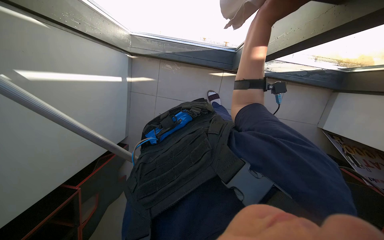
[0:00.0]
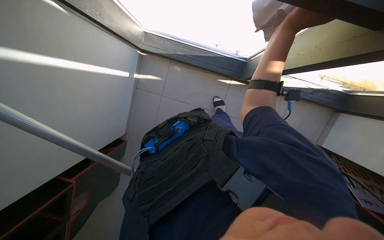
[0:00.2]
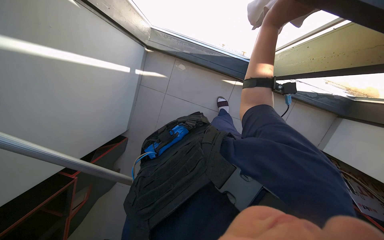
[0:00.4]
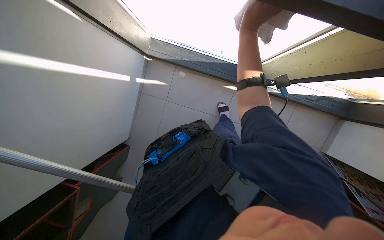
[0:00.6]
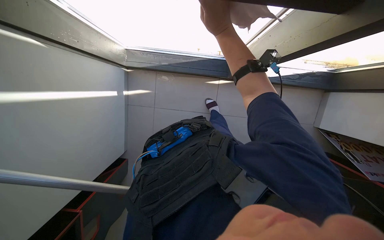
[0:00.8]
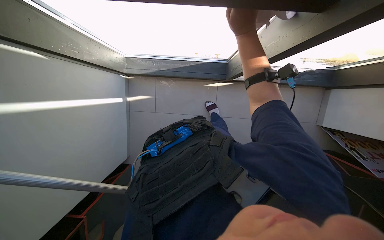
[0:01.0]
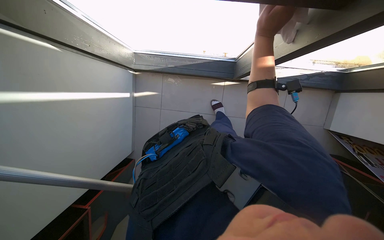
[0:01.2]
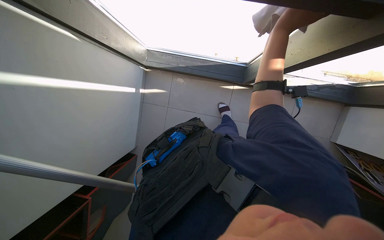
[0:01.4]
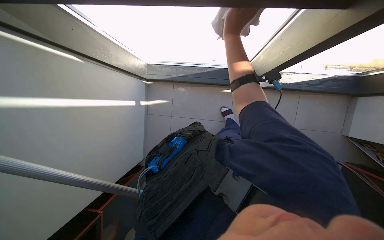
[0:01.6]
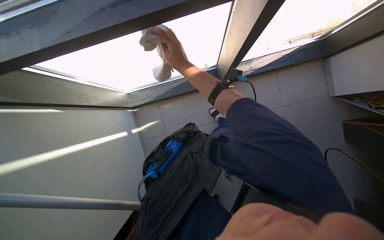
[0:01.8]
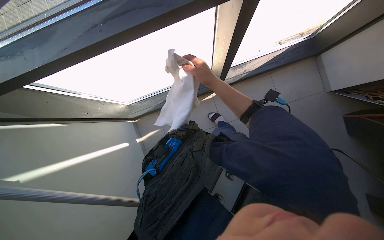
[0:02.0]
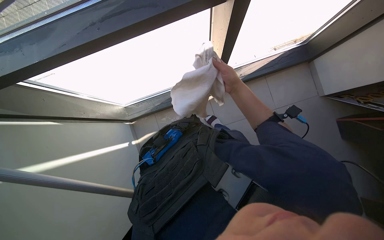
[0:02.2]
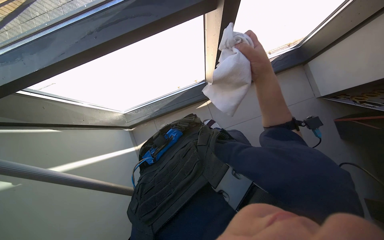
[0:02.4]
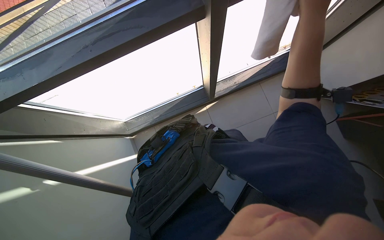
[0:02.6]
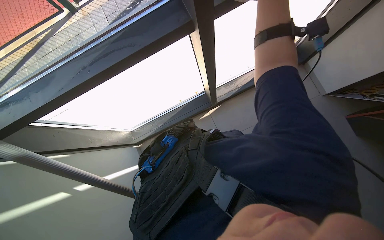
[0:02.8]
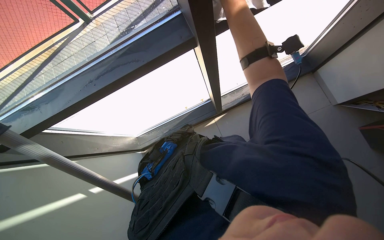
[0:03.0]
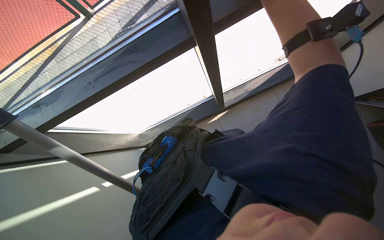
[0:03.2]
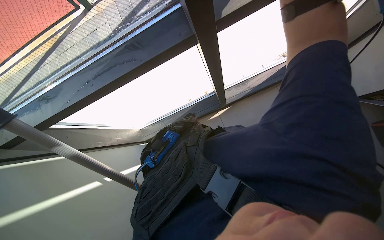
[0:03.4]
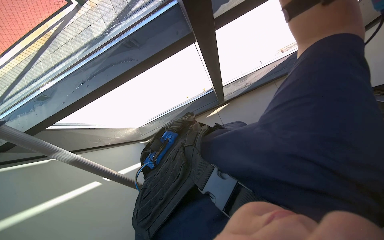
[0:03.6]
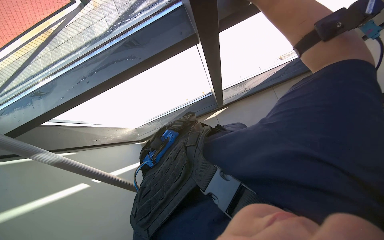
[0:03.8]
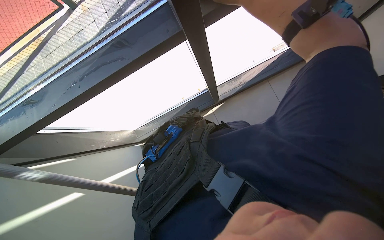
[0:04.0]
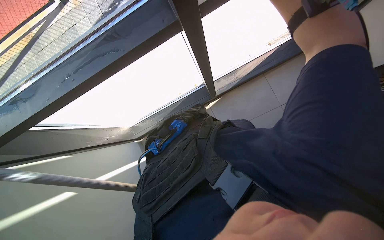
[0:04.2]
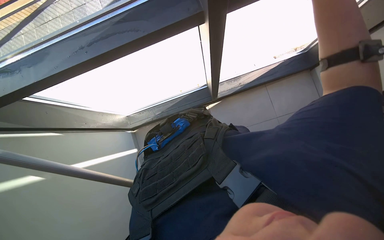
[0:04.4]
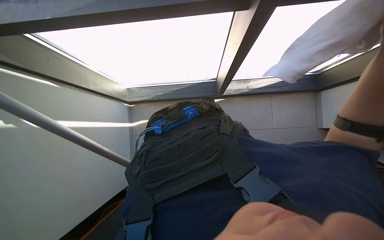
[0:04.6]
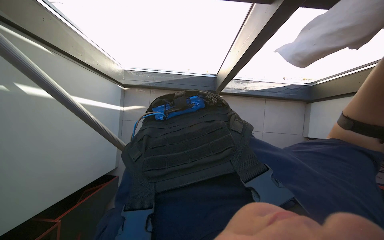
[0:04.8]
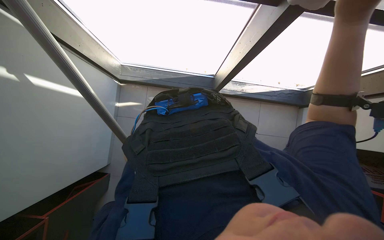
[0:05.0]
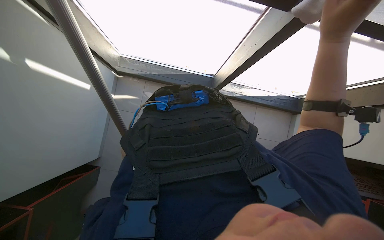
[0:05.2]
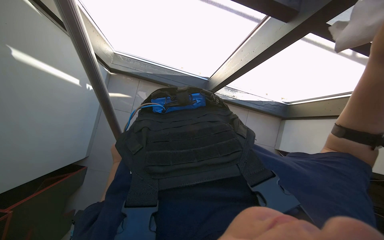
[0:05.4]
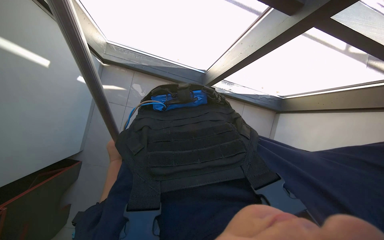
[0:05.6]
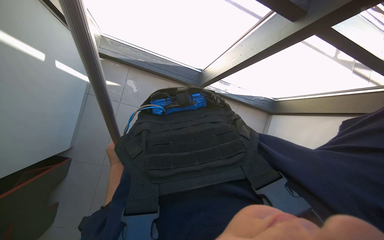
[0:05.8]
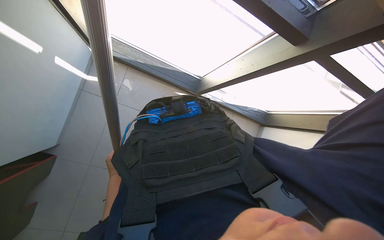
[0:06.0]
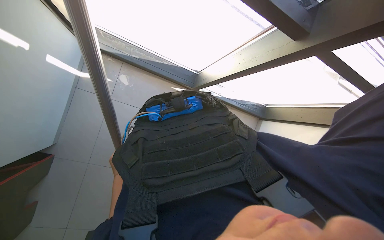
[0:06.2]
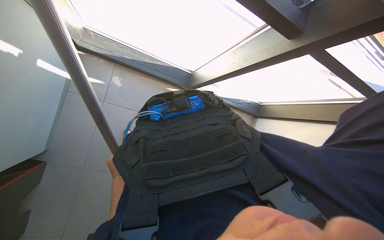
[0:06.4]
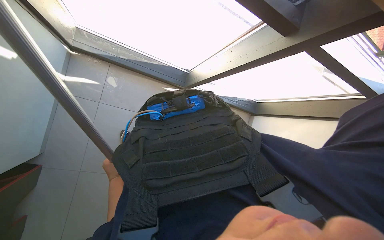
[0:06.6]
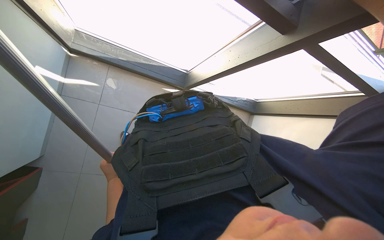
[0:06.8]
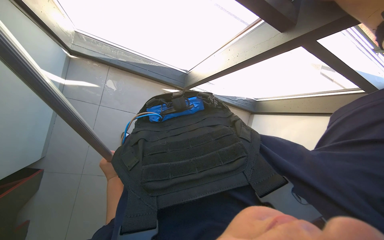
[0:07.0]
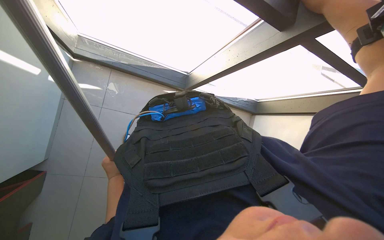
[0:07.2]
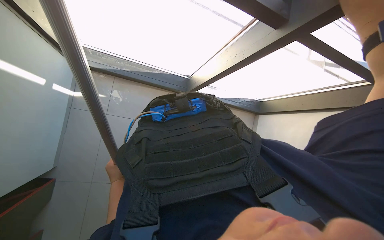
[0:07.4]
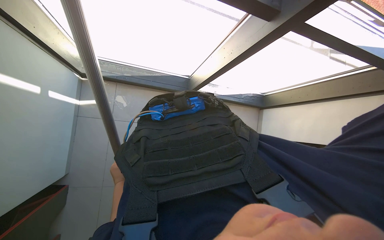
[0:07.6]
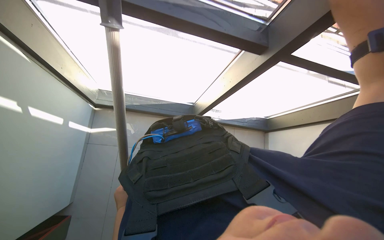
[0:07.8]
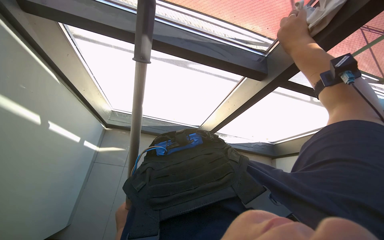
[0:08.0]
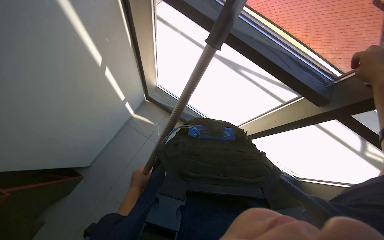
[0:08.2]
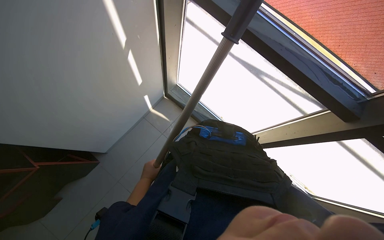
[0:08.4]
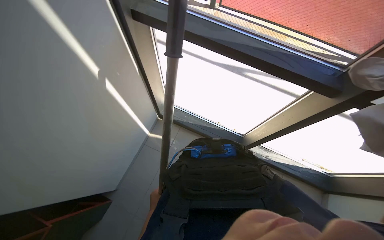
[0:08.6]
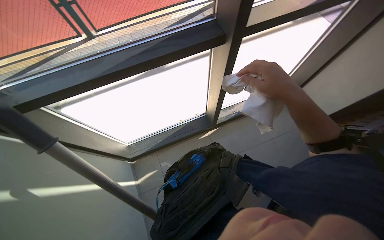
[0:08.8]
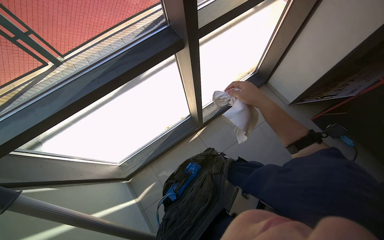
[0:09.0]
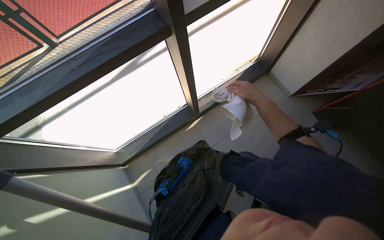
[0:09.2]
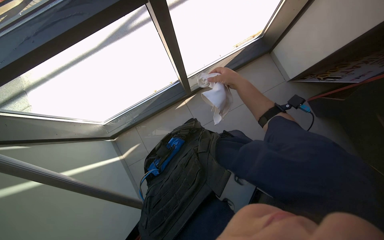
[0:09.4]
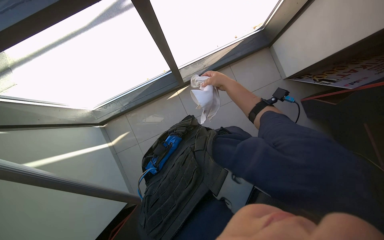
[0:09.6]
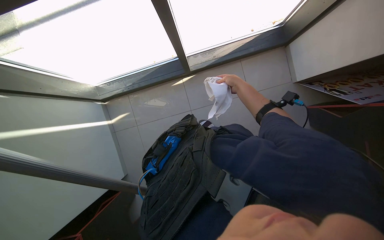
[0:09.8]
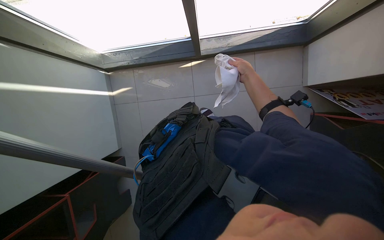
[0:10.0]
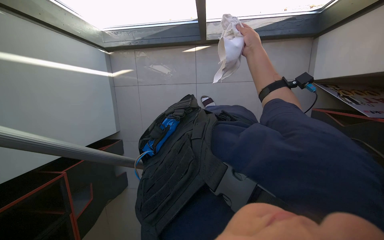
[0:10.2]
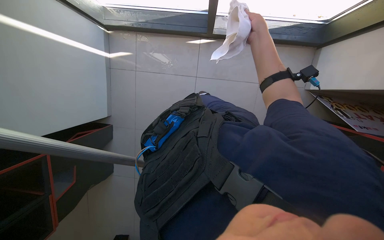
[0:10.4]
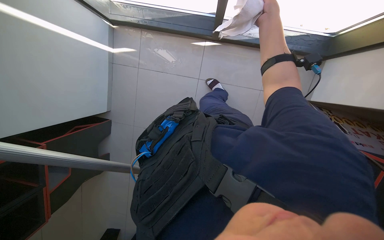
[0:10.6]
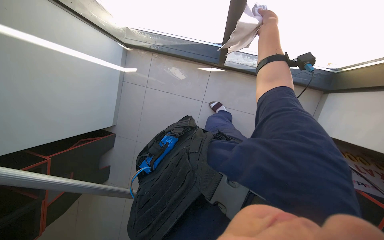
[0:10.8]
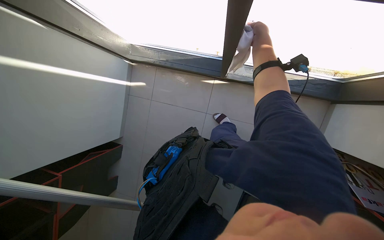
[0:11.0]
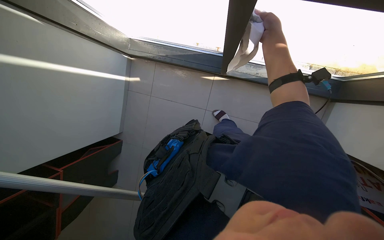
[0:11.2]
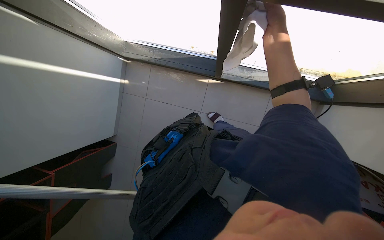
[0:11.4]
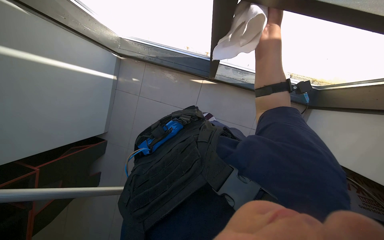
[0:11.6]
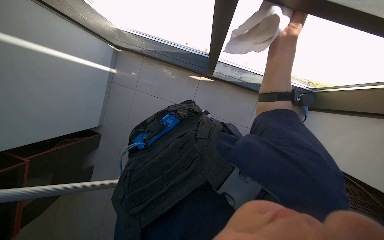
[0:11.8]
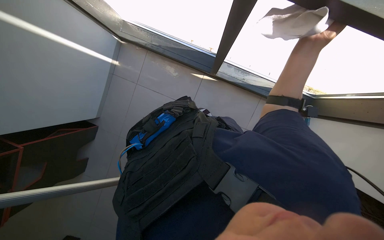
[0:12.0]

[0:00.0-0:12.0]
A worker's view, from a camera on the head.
Job: cleaning windows.
The whole recording: Wiping window frames. The worker wipes the window frames and edges with a white cloth.
0:00.0 to 0:01.6: The right hand moves left and right over some 20 cm, changing direction 3 times.
0:01.6 to 0:03.0: The camera pitches upward, by approximately 20 degrees. Everything in view rotates approximately 30 degrees counterclockwise.
0:04.4 to 0:06.0: The view pans to the right by some 20 degrees. The scene turns approximately 30 degrees clockwise in the picture.
0:07.6 to 0:09.0: The camera pitches upward, by about 25 degrees. The scene turns roughly 45 degrees counterclockwise in the picture.
0:09.0 to 0:10.4: The camera pitches downward, by some 35 degrees. The scene rotates clockwise by roughly 35 degrees.
0:10.4 to 0:12.0: The right hand moves nearer to the camera, about 15 cm.

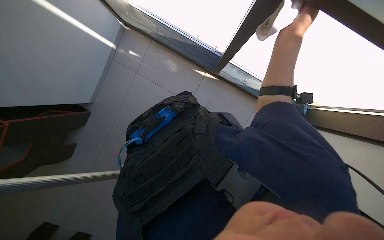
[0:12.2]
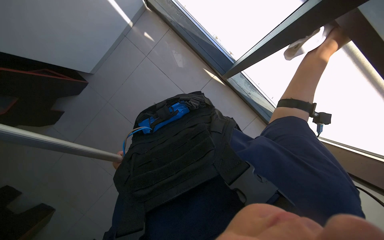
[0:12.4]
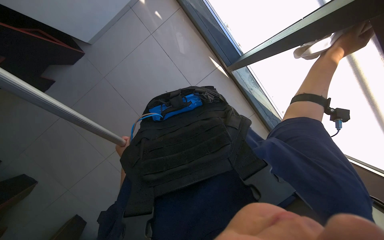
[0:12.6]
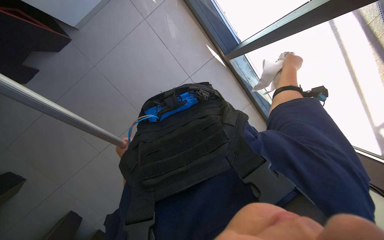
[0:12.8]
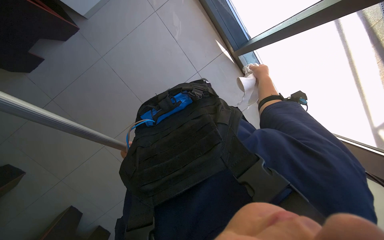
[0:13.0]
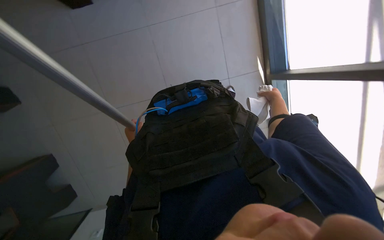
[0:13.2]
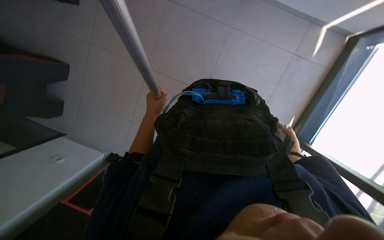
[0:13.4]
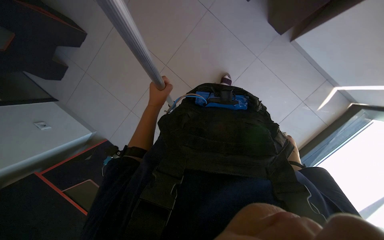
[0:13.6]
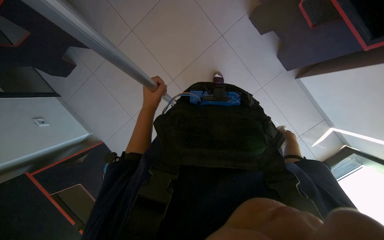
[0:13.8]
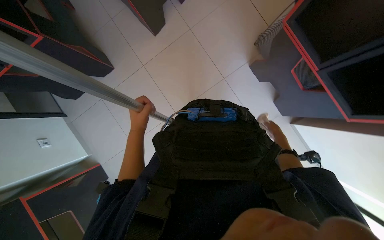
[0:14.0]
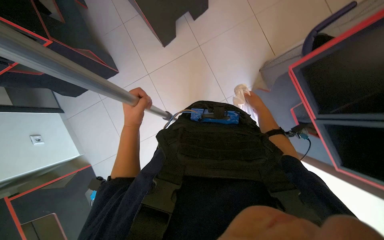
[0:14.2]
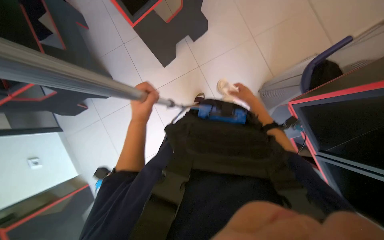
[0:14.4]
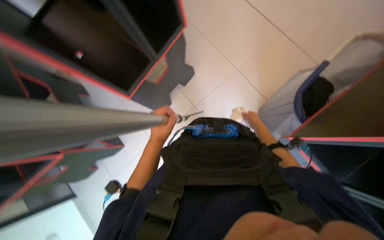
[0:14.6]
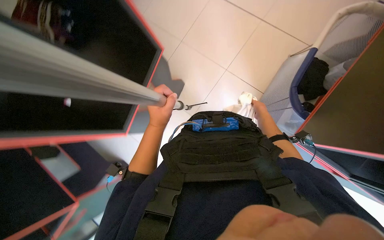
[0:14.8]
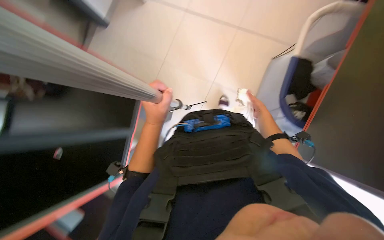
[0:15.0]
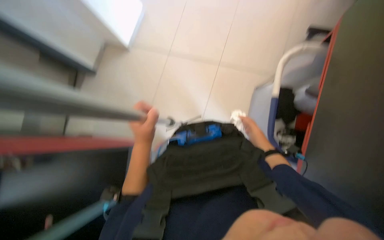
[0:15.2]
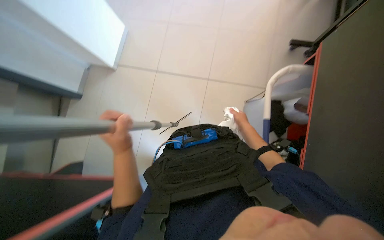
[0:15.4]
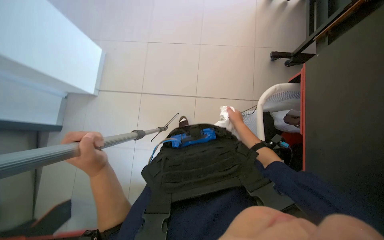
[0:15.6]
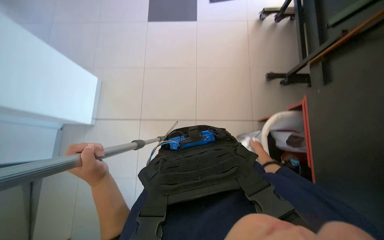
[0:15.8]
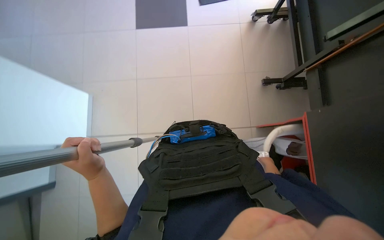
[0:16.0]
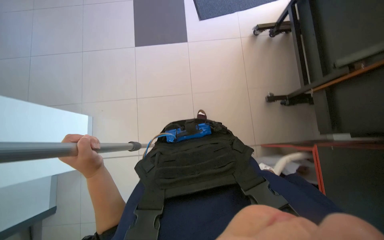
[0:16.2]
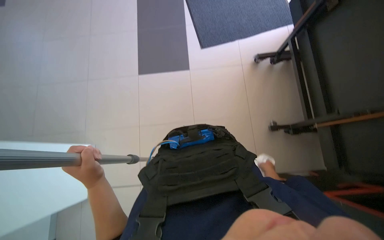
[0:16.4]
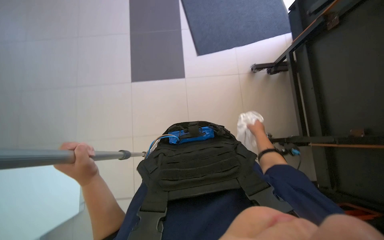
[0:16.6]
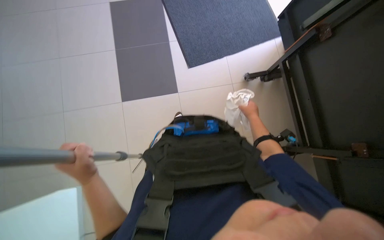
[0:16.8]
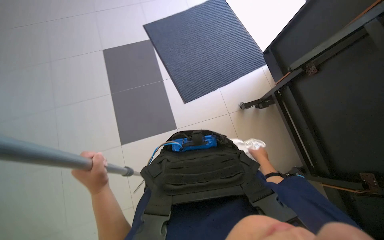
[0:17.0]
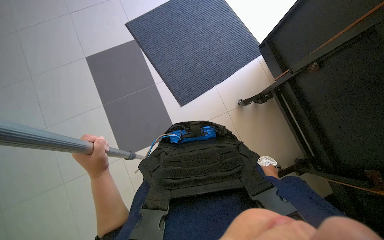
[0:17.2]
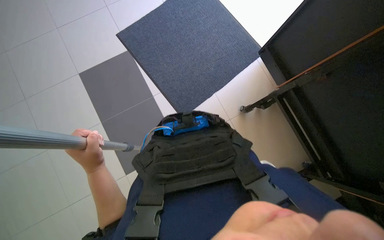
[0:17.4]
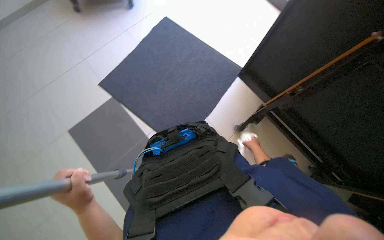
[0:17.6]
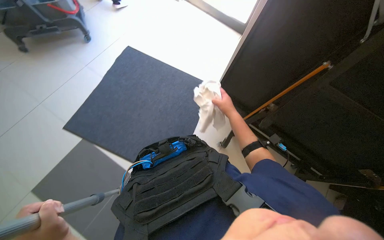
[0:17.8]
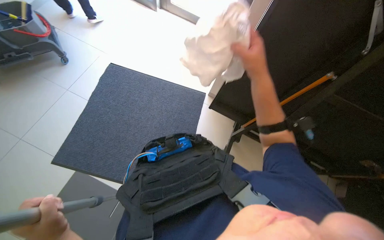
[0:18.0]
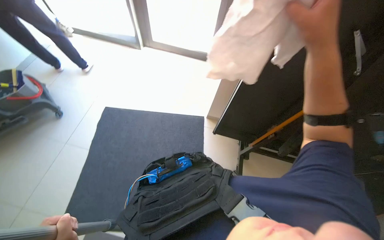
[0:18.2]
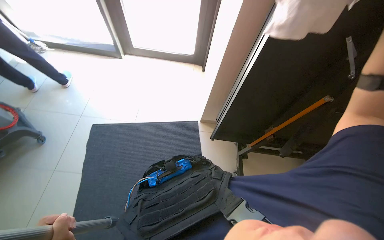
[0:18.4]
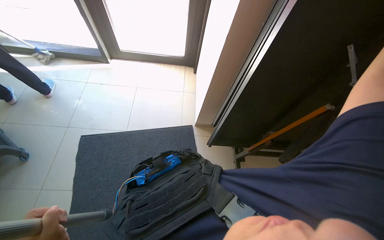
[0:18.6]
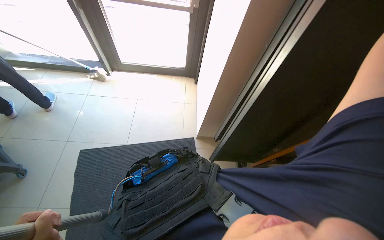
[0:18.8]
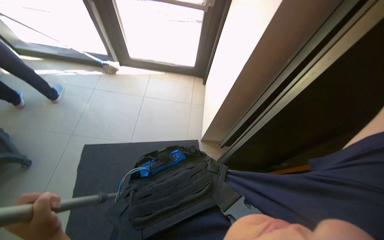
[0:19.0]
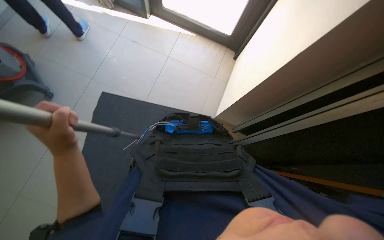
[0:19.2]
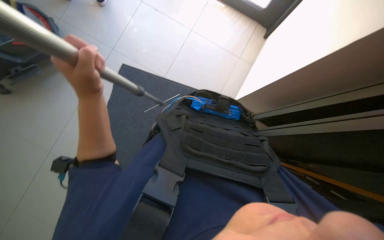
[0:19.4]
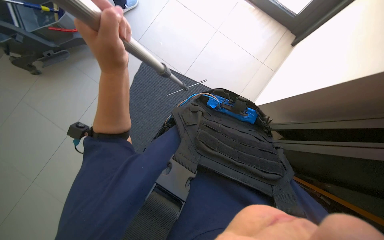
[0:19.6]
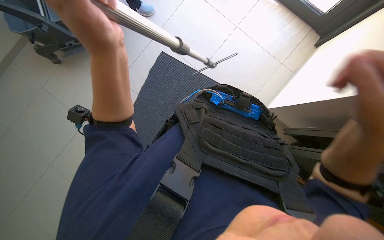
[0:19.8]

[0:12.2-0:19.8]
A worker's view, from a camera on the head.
Job: cleaning windows.
The whole recording: Wiping window frames. The worker wipes the window frames and edges with a white cloth.
0:12.2 to 0:13.8: The view tips downward by approximately 15 degrees. The scene rotates clockwise by roughly 50 degrees.
0:13.8 to 0:15.2: The wearer looks some 20 degrees further upward. The right hand shifts some 15 cm to the left, and travels up the picture and back again, some 35 cm each way.
0:15.2 to 0:16.8: The wearer moves roughly 1 m. The wearer looks approximately 25 degrees further to the right. The wearer looks some 20 degrees further upward.
0:16.8 to 0:18.2: The head travels about 60 cm. The head turns to the right by some 60 degrees. The view tips upward by about 30 degrees.
0:18.2 to 0:19.8: The camera is carried some 40 cm. The view tilts roughly 20 degrees downward.
